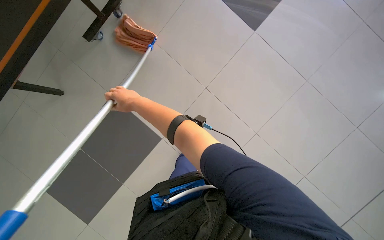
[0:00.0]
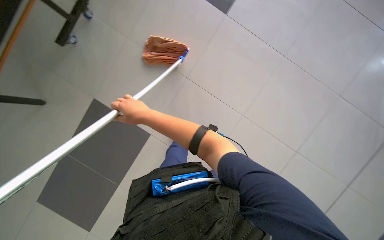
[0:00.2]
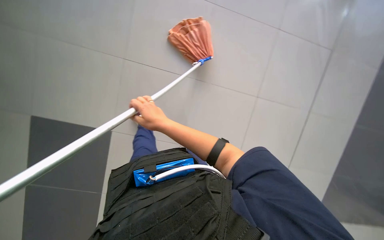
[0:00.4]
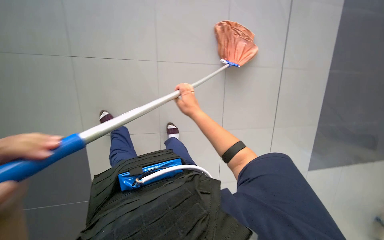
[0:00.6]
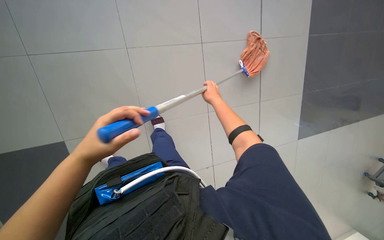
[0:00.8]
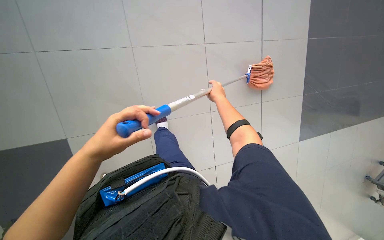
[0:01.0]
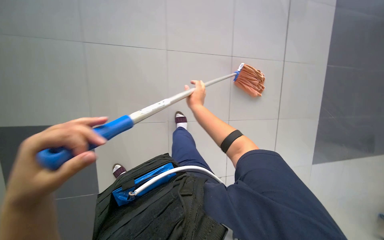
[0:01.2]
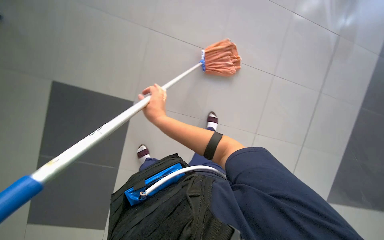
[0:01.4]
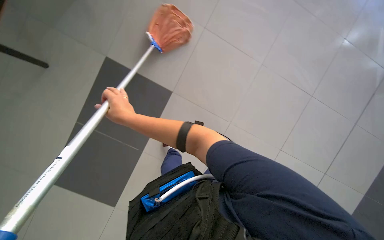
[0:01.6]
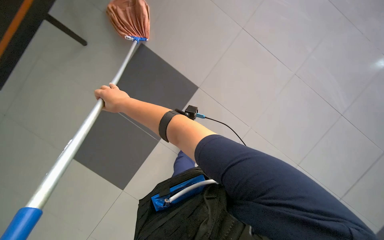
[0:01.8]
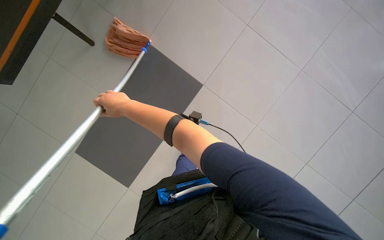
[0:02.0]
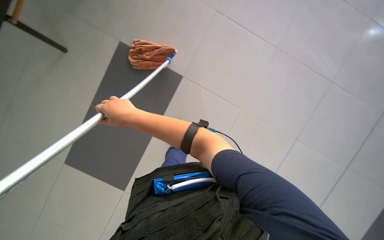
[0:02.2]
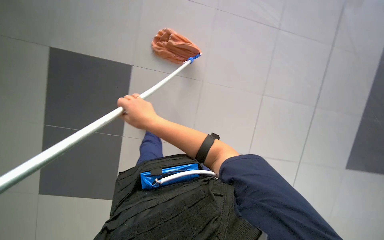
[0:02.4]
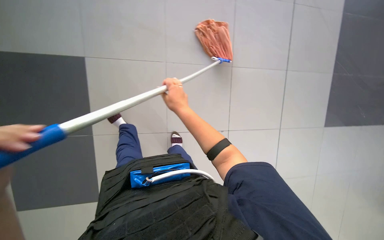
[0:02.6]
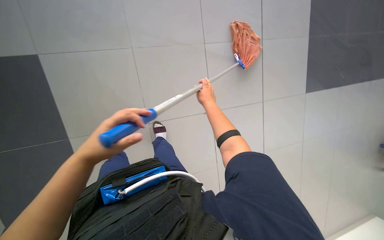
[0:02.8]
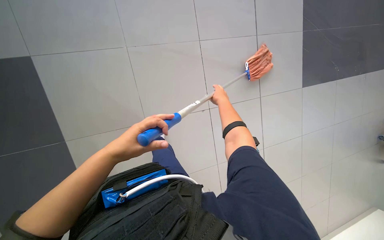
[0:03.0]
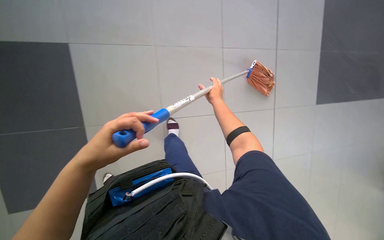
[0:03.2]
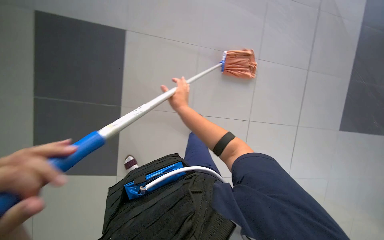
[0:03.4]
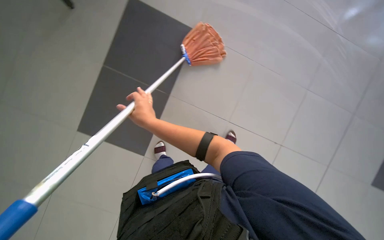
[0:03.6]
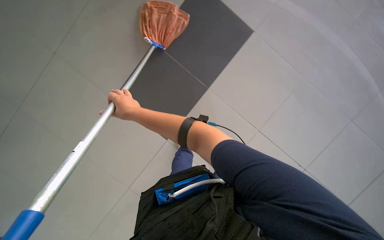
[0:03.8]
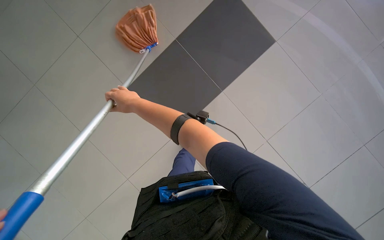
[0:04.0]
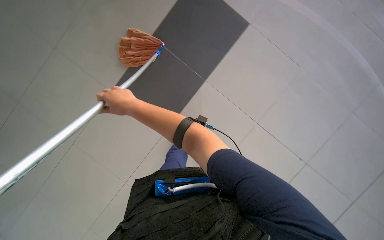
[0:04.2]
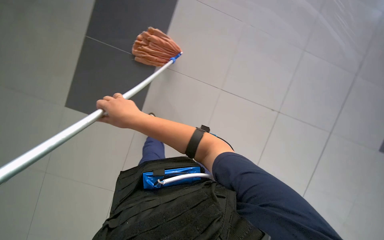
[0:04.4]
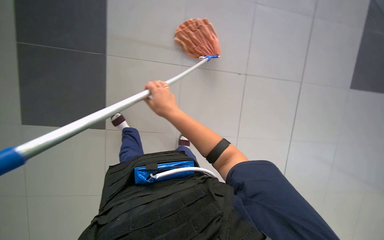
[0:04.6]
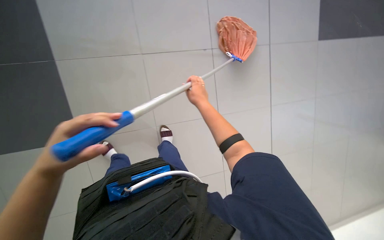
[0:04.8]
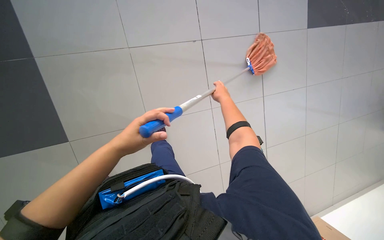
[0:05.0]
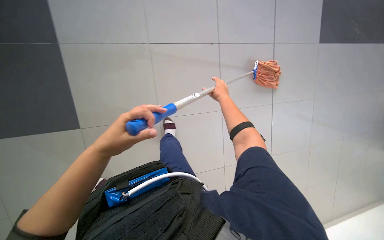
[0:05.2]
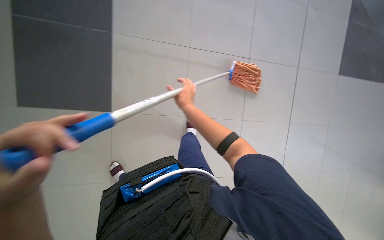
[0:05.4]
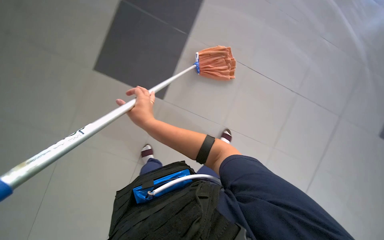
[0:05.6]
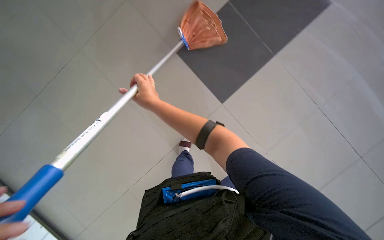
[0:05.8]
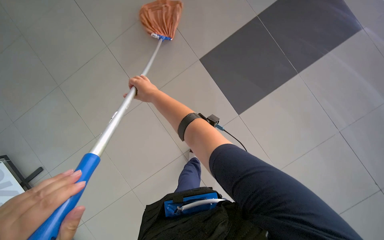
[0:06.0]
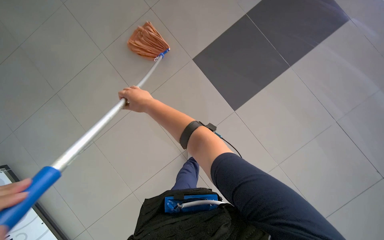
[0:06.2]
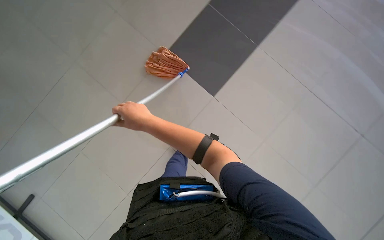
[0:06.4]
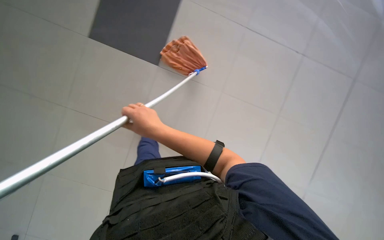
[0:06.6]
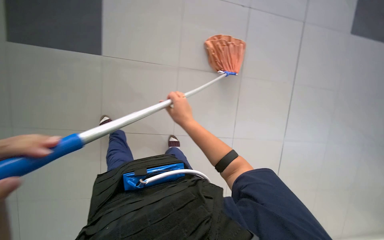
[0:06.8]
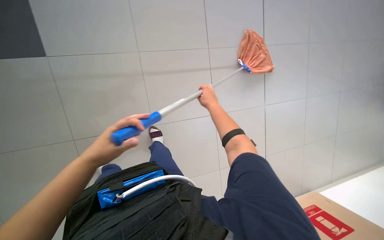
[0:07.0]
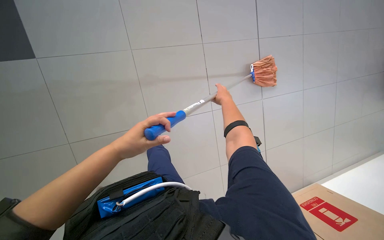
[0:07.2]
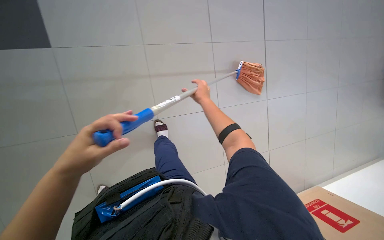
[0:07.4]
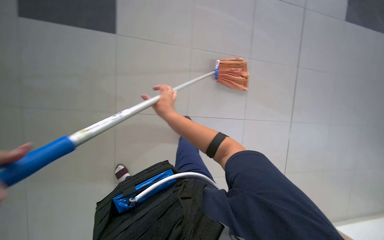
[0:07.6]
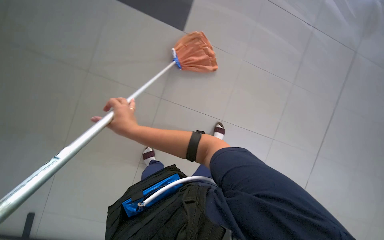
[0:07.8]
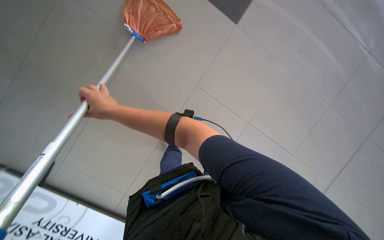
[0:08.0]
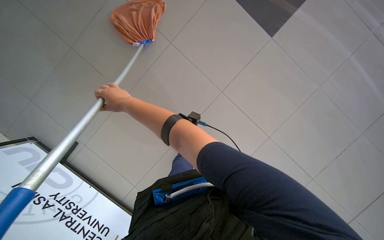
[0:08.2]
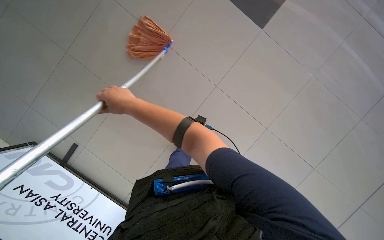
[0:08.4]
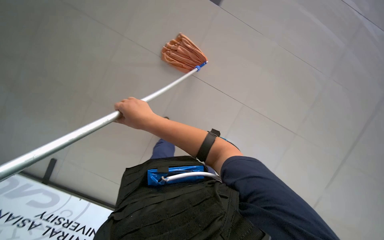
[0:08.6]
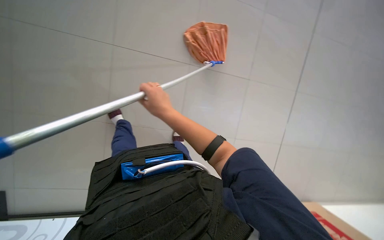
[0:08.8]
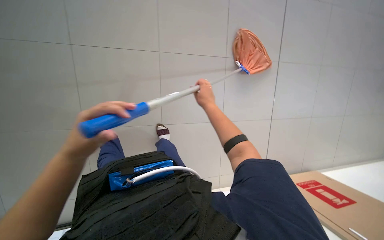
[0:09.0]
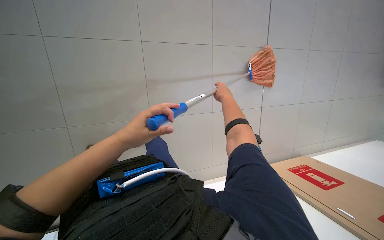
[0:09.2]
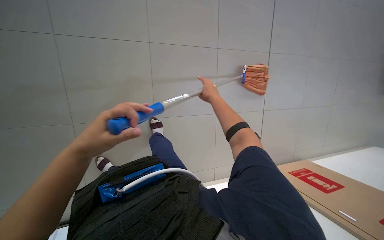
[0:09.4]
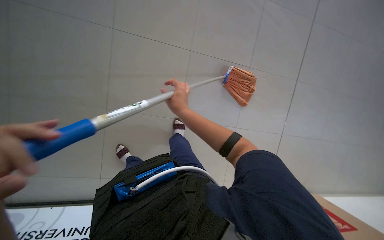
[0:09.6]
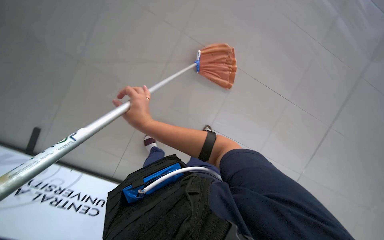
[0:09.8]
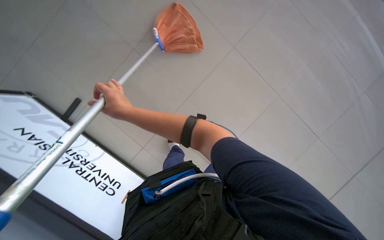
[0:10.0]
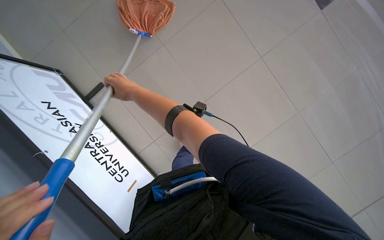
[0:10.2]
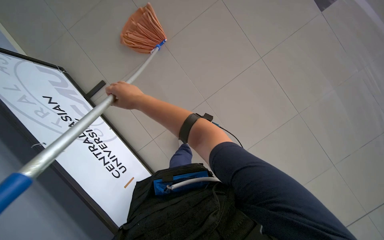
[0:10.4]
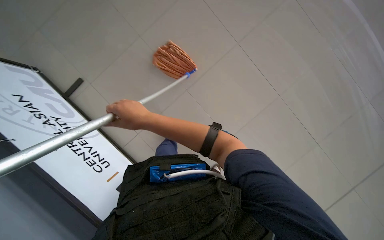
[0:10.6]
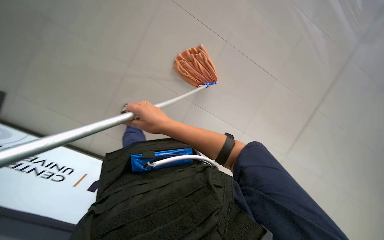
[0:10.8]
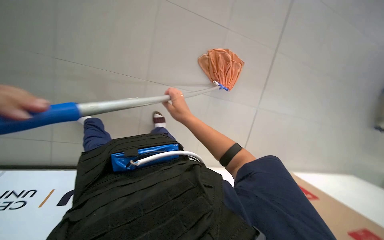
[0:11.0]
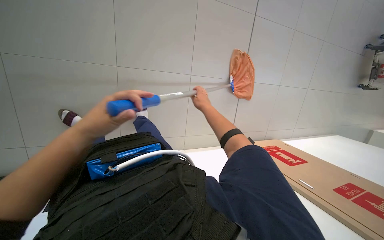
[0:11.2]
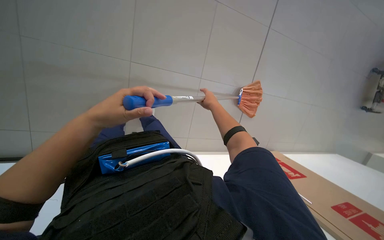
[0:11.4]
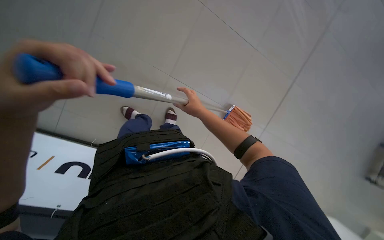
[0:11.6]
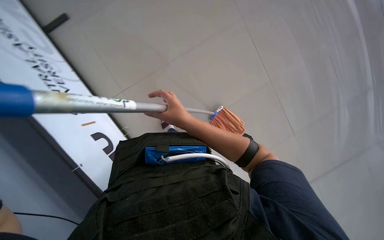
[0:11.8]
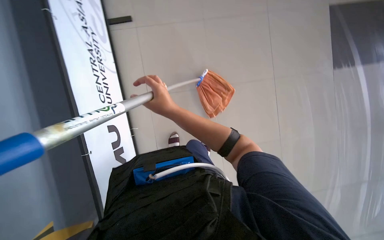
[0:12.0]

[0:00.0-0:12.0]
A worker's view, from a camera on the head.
Job: mopping floor.
The whole recording: Mopping floor. The worker mops the tiled floor with a mop, periodically wringing it in the cleaning cart.
0.0 to 1.6 s: The head turns to the right by some 50 degrees.
1.6 to 3.0 s: The view pans to the left by roughly 25 degrees. The right hand goes approximately 35 cm farther from the camera and to the right.
3.0 to 4.4 s: The camera pitches downward, by approximately 10 degrees. The right hand goes about 40 cm nearer to the camera and to the left.
4.4 to 6.0 s: The right hand is displaced farther from the camera by some 15 cm, and travels to the right and back again, approximately 20 cm each way.

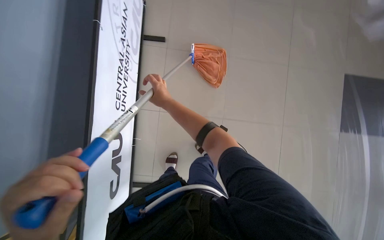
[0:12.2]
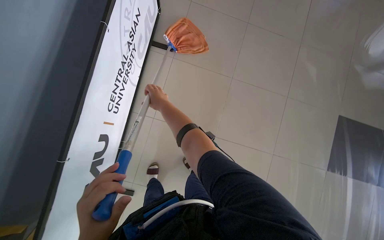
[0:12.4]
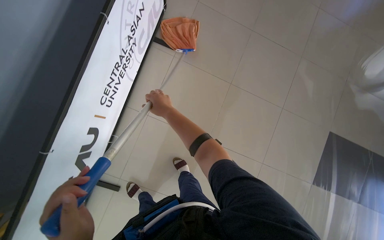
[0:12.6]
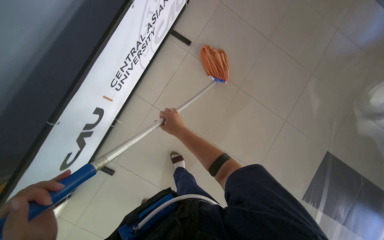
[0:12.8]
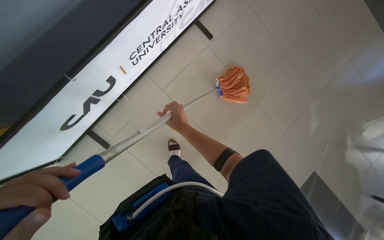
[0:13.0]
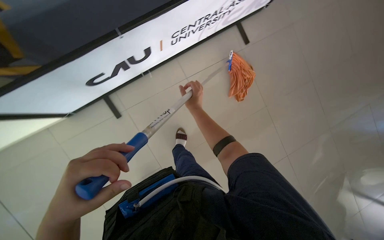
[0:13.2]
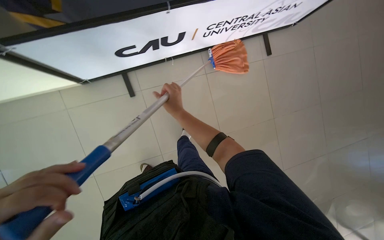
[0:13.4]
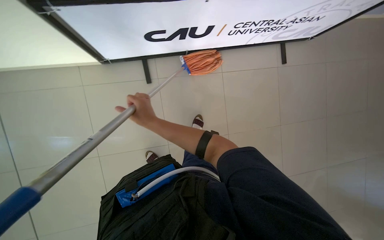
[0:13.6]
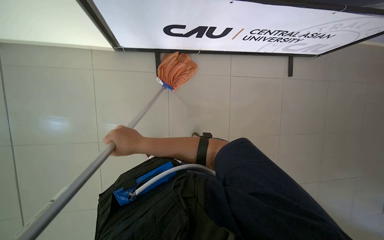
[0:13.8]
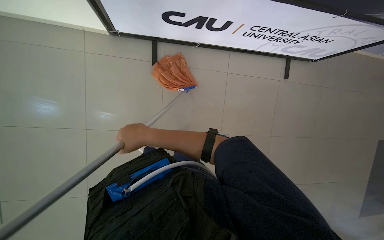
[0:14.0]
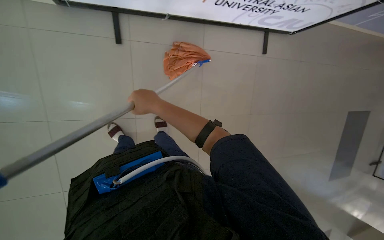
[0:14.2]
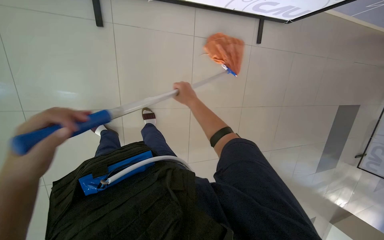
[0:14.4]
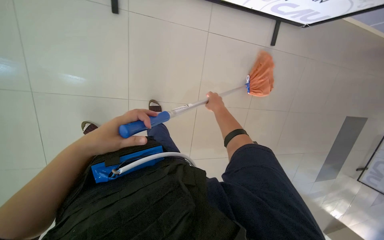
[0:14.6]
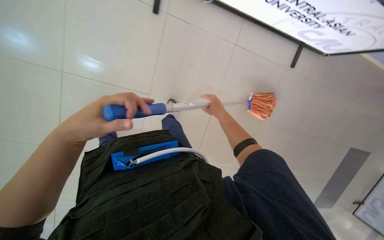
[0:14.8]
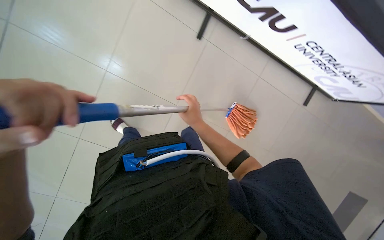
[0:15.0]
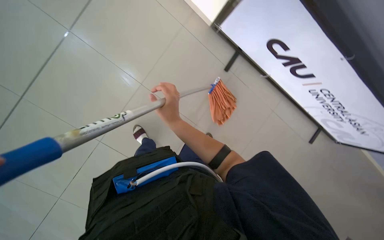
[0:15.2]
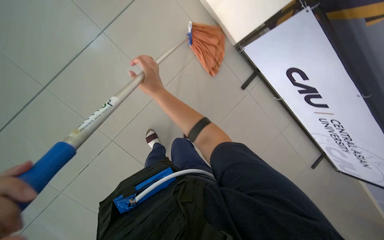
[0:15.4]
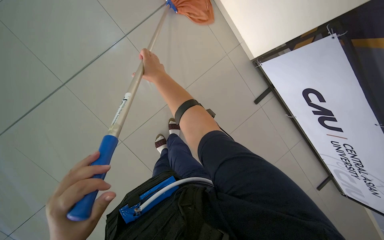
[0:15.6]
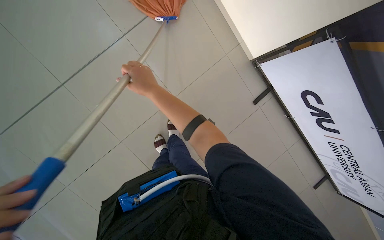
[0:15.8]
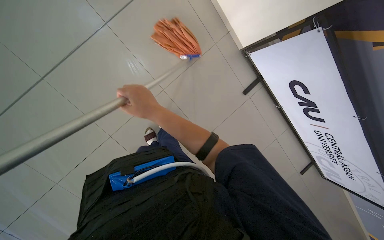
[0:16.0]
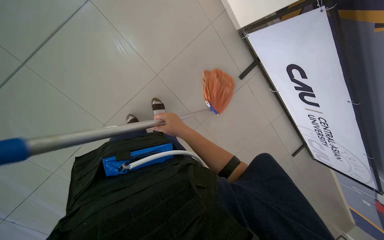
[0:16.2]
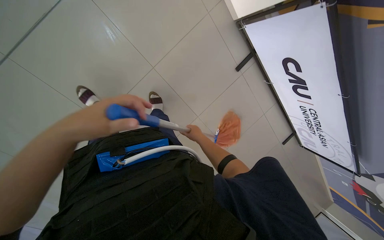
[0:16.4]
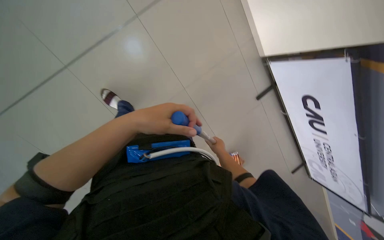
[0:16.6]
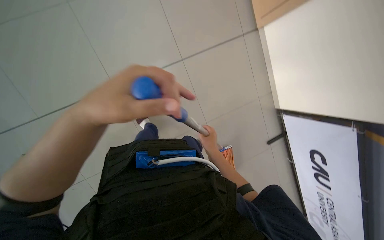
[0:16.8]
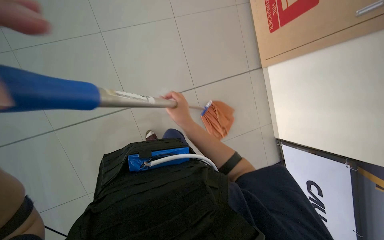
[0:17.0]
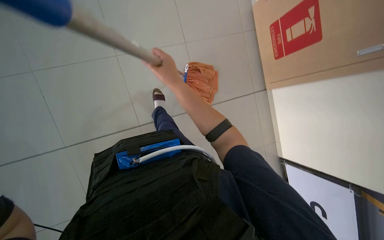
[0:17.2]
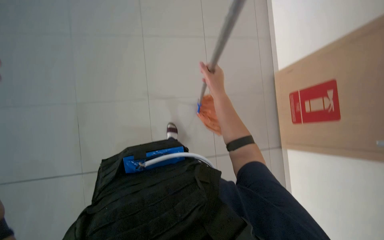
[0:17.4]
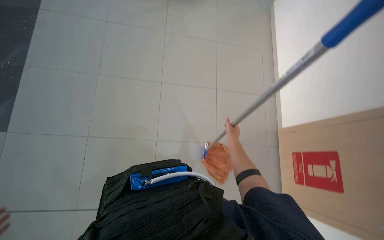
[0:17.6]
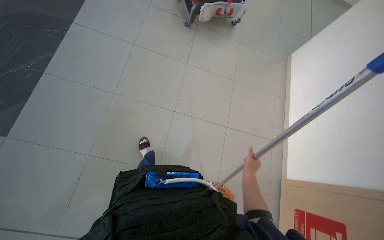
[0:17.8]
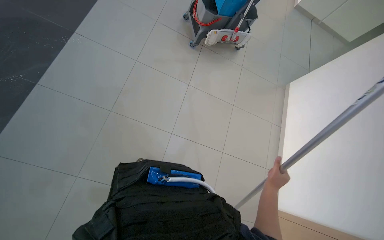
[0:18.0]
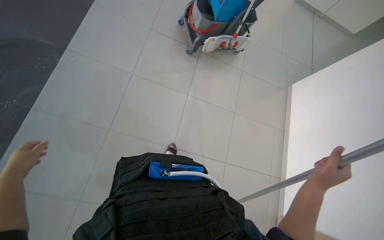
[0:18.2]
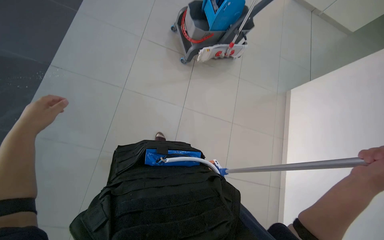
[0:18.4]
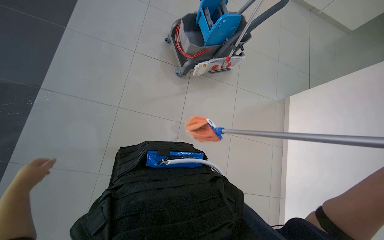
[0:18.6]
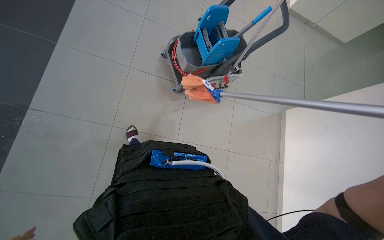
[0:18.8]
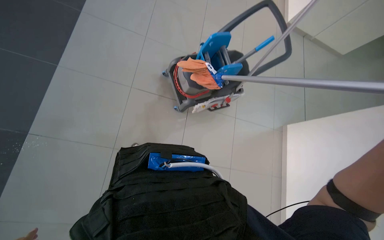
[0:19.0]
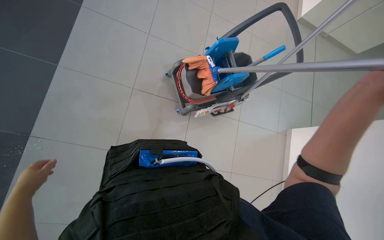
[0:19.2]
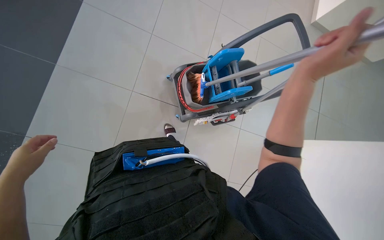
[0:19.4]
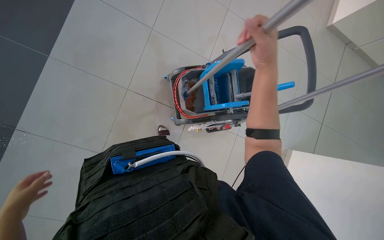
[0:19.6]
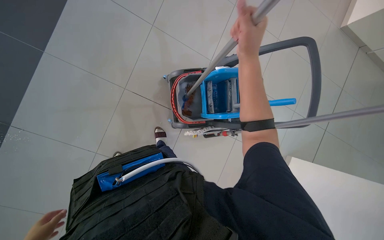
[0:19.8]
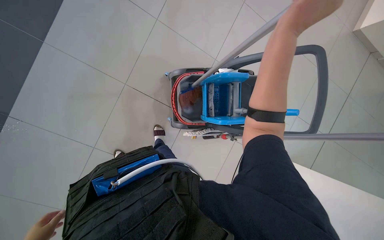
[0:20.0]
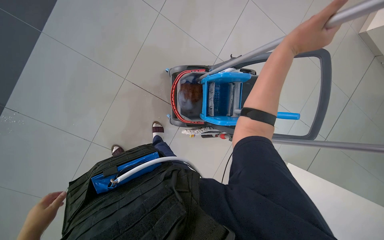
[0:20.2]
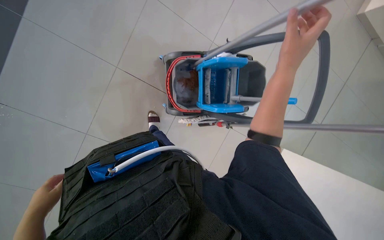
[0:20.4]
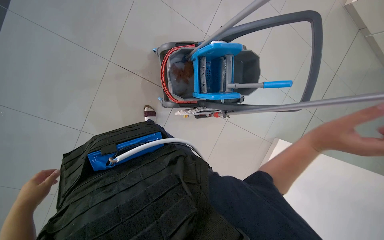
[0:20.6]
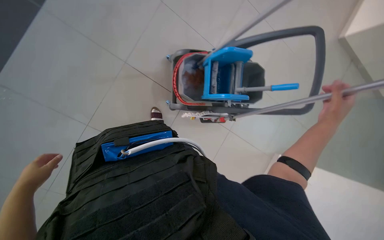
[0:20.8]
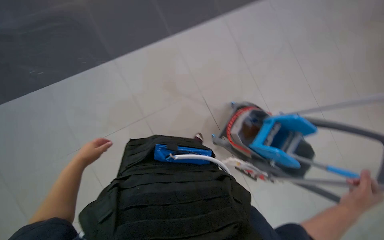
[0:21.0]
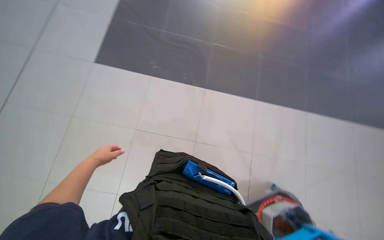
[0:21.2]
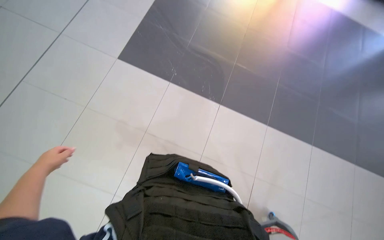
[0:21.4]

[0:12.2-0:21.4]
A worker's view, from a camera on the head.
Job: mopping floor.
The whole recording: Mopping floor. The worker mops the tiled floor with a mop, periodically wringing it in the cleaning cart.
12.2 to 13.8 s: Everything in view rotates approximately 85 degrees clockwise.
13.8 to 15.2 s: The scene rotates clockwise by about 25 degrees.
15.2 to 16.8 s: The wearer moves approximately 70 cm. The scene turns roughly 30 degrees clockwise in the picture.
16.8 to 18.4 s: The camera is carried approximately 90 cm. The wearer looks about 50 degrees further upward. The scene turns some 45 degrees clockwise in the picture.
